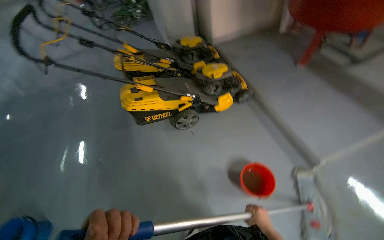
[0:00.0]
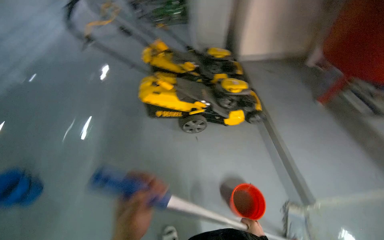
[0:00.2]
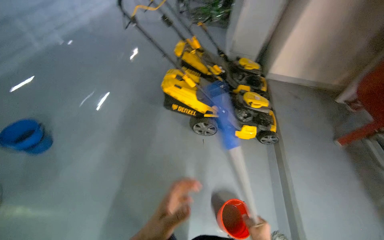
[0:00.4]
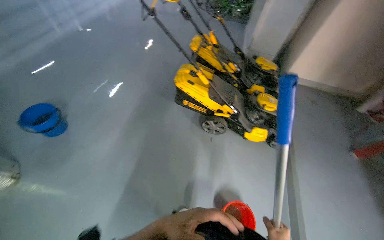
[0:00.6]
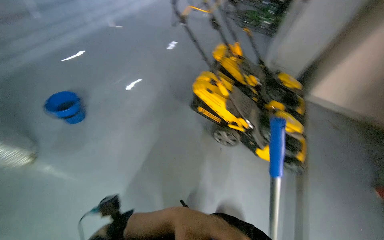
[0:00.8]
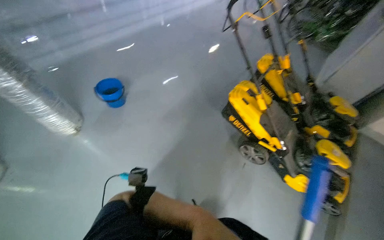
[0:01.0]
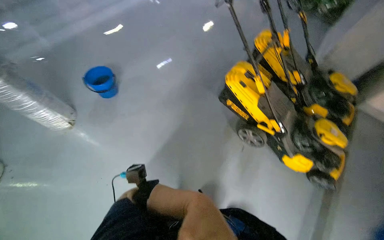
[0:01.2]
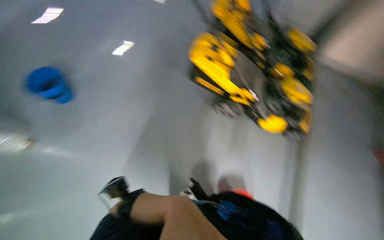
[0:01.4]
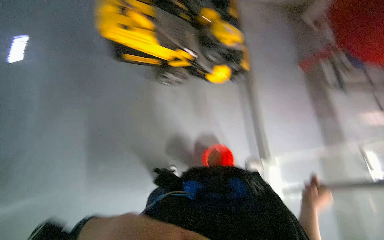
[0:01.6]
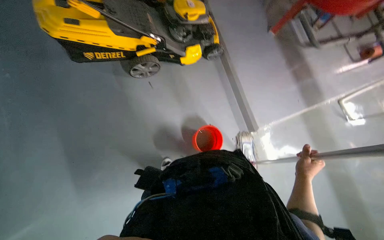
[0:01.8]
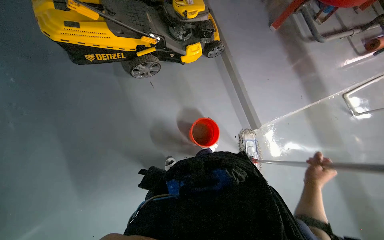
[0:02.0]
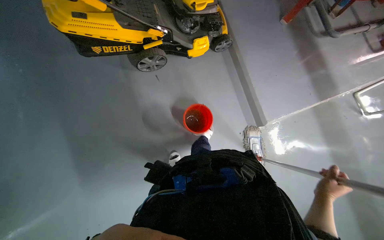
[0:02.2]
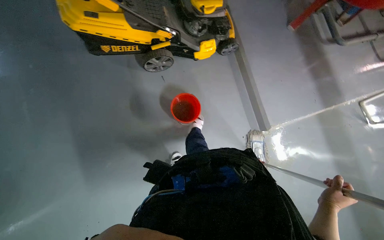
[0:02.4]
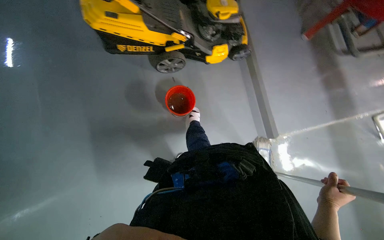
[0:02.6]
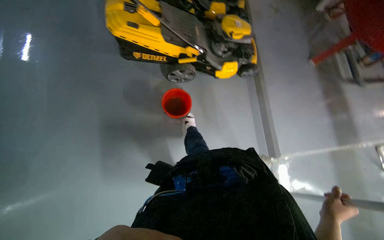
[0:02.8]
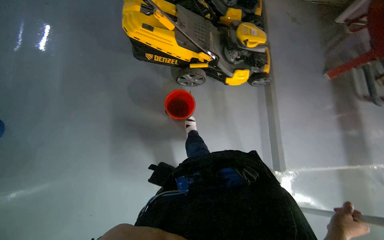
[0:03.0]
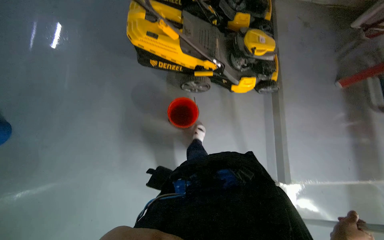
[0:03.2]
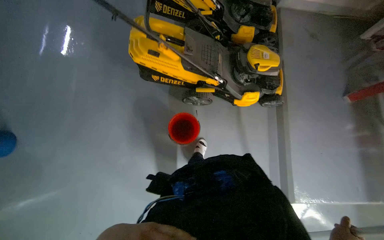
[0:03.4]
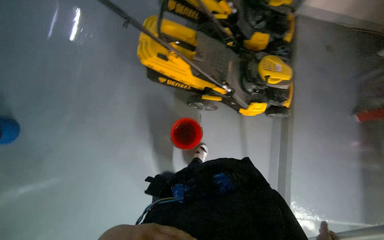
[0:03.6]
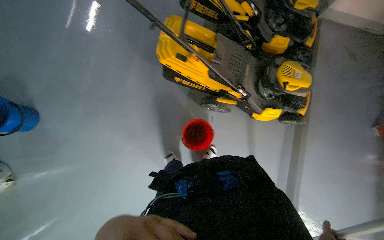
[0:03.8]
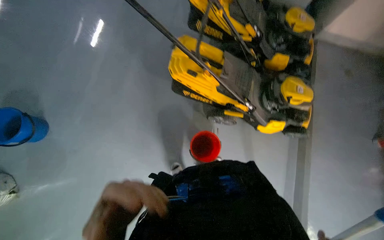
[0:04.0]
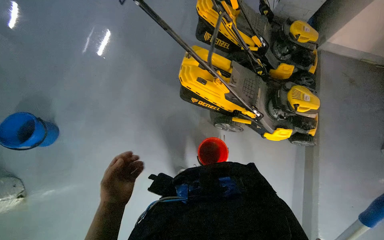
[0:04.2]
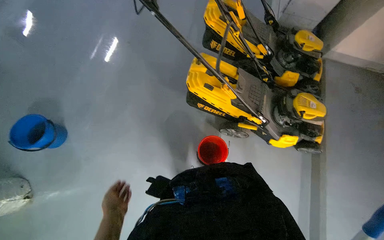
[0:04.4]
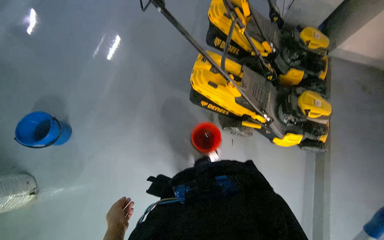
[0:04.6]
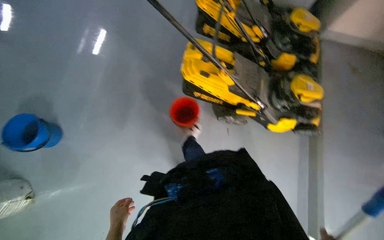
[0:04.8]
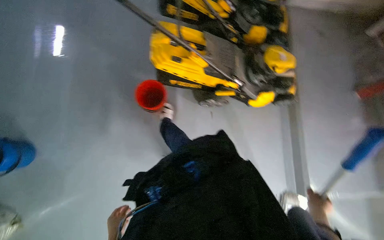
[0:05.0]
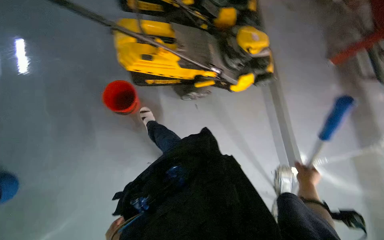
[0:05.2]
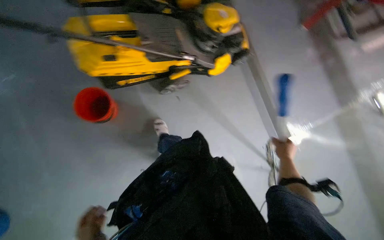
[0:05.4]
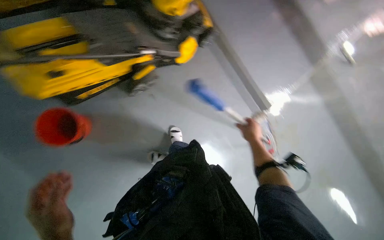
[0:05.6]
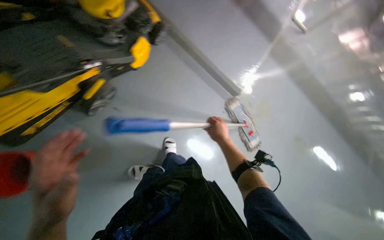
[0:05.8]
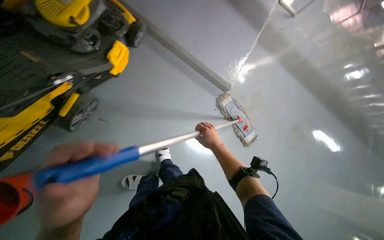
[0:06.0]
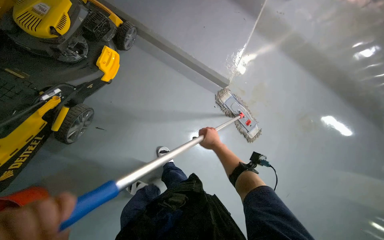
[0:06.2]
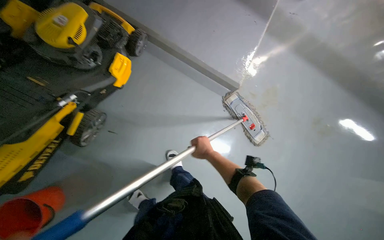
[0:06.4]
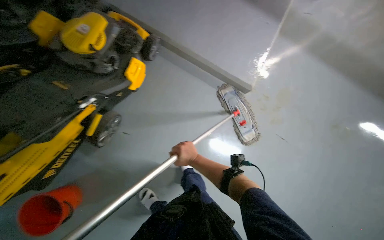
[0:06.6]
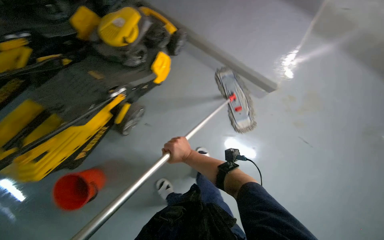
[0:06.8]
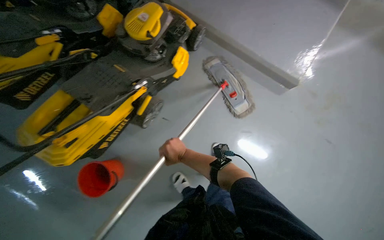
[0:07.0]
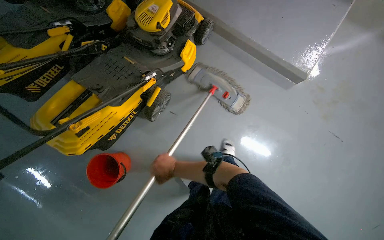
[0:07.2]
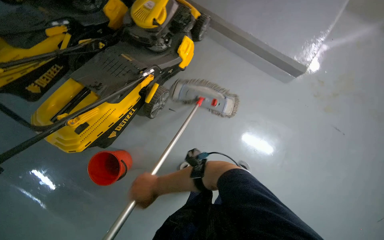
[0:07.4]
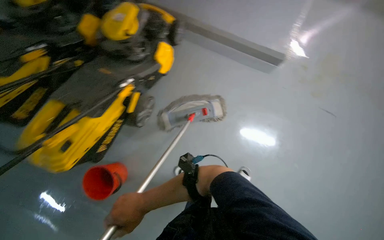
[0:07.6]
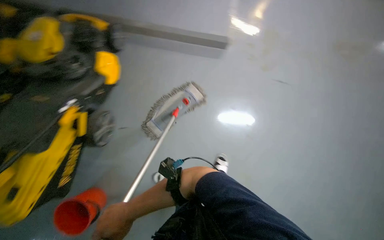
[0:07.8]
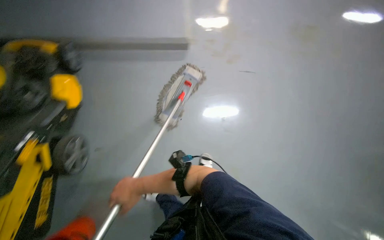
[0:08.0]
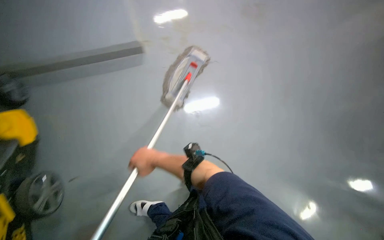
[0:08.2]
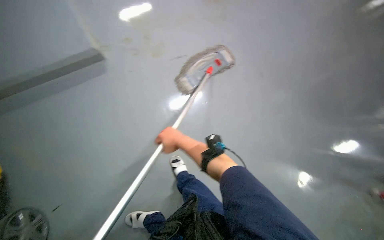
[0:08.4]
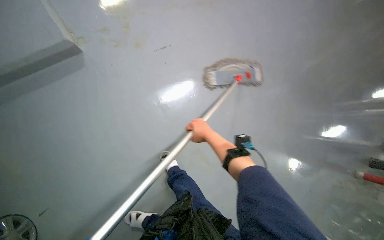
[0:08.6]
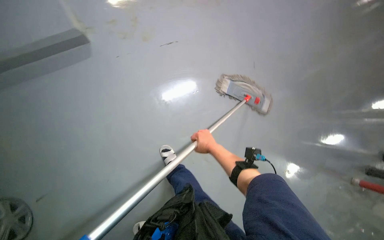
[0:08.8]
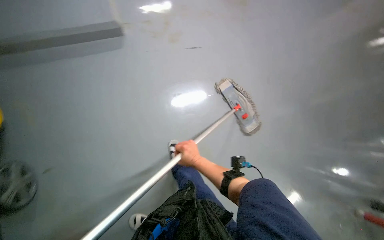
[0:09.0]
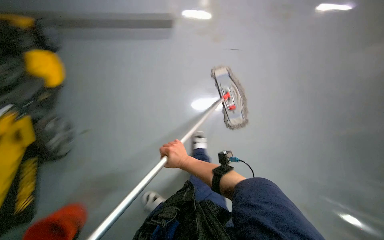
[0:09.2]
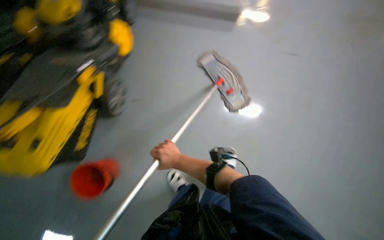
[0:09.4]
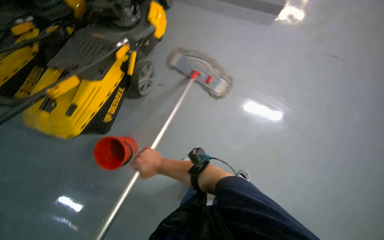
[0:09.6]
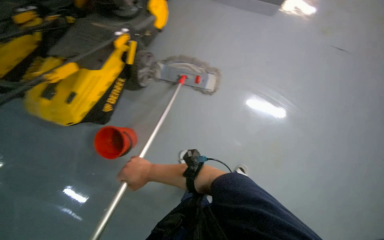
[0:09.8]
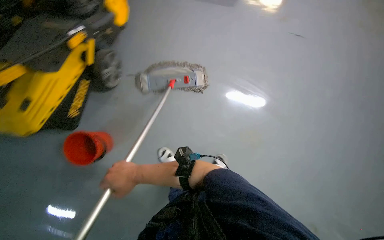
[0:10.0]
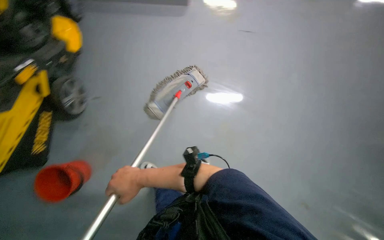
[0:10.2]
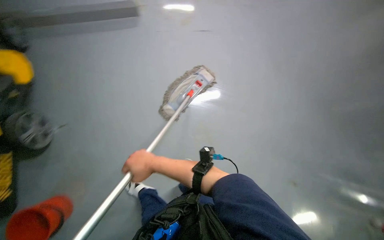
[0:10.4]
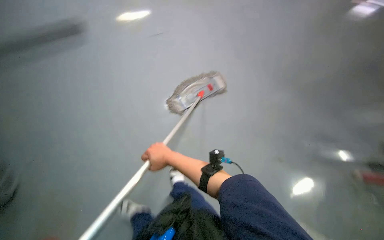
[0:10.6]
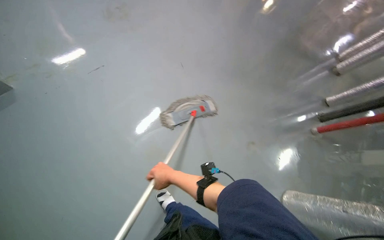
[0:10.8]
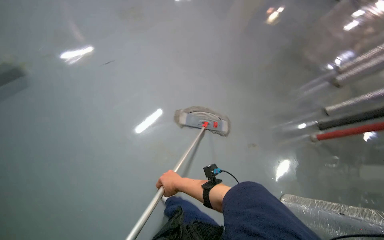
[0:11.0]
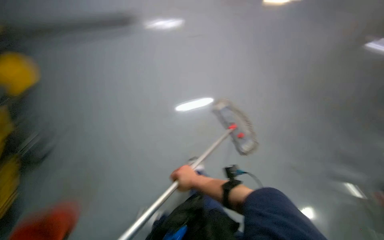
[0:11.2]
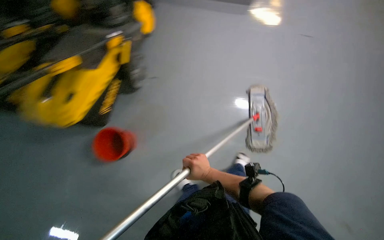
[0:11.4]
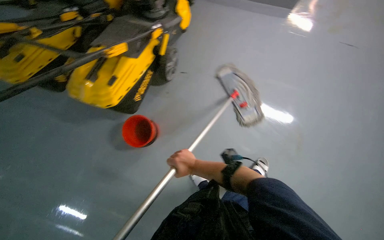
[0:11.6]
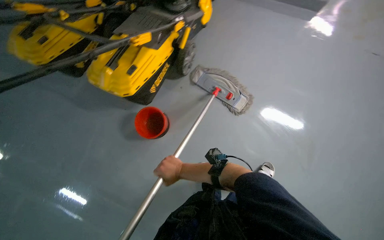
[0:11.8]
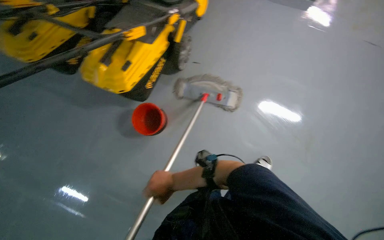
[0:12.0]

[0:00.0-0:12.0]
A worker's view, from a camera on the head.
Job: mopping floor.
The whole recording: Mopping floor. The worker mops the floor, occasionally wringing and adjusting the mop head.
0:00.0 to 0:01.6: The wearer looks some 20 degrees further downward.
0:04.4 to 0:06.0: The head travels roughly 40 cm. The head rotates approximately 75 degrees to the right. The view tilts some 25 degrees downward.
0:06.0 to 0:07.6: The view swings roughly 20 degrees to the left. The right hand moves to the left and down the picture, roughly 60 cm.
0:07.6 to 0:09.0: The wearer looks approximately 45 degrees further to the right.

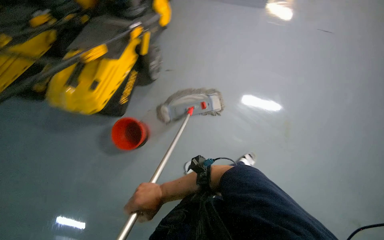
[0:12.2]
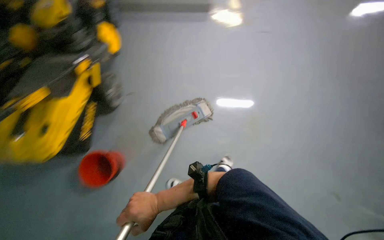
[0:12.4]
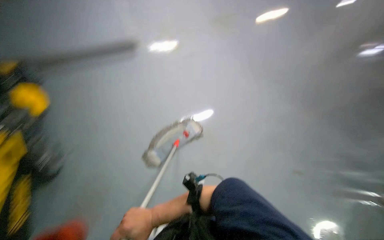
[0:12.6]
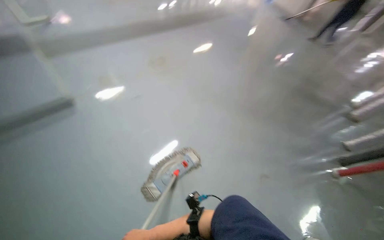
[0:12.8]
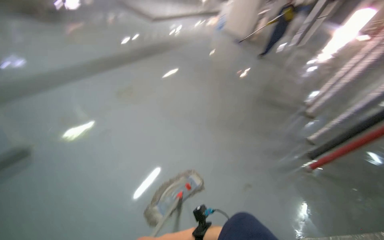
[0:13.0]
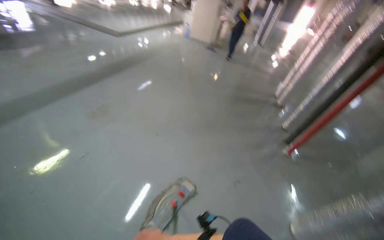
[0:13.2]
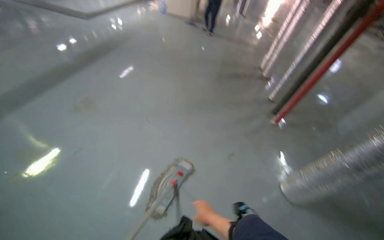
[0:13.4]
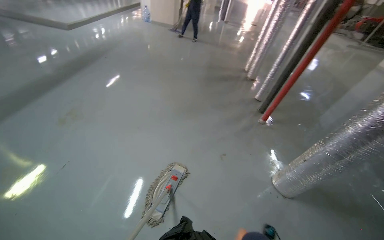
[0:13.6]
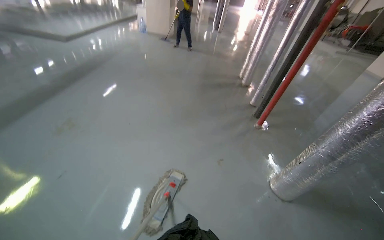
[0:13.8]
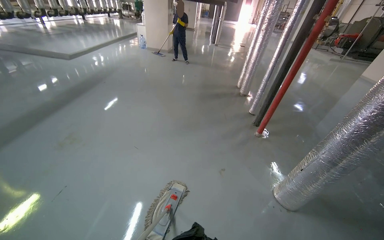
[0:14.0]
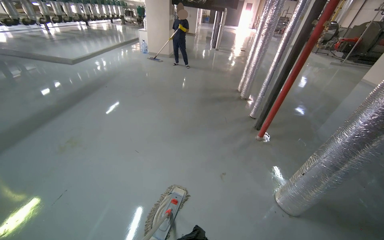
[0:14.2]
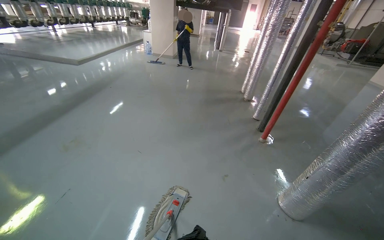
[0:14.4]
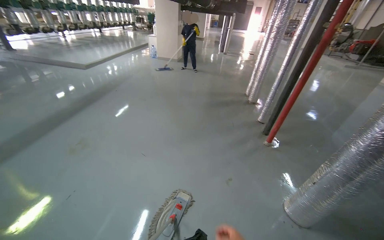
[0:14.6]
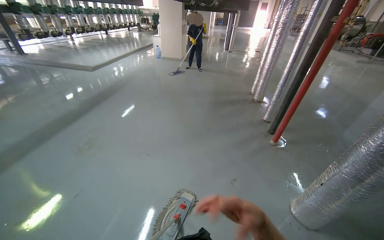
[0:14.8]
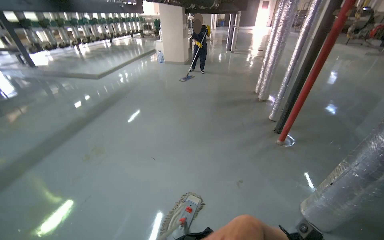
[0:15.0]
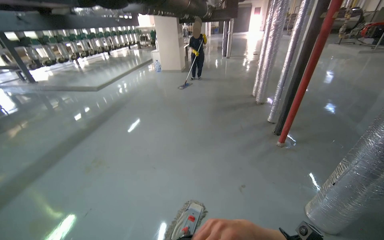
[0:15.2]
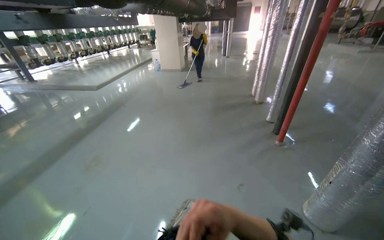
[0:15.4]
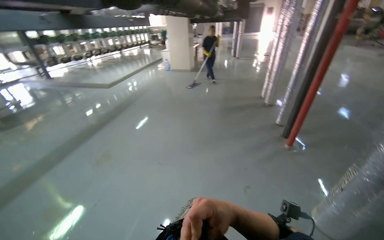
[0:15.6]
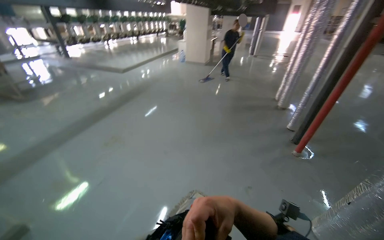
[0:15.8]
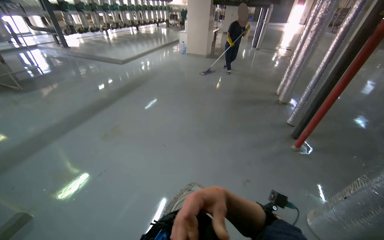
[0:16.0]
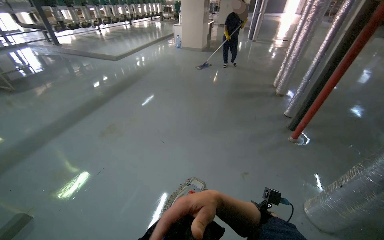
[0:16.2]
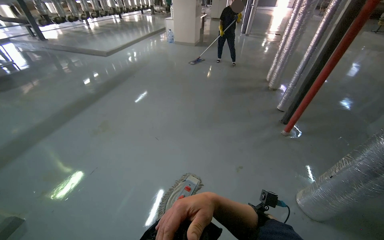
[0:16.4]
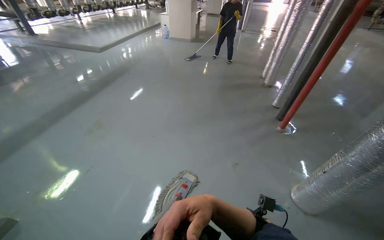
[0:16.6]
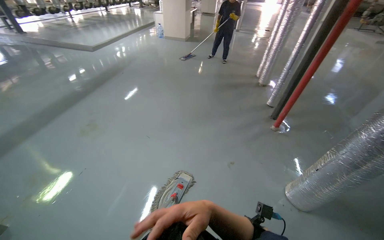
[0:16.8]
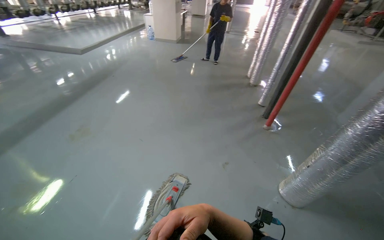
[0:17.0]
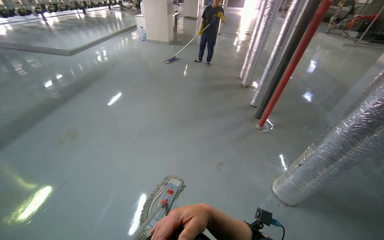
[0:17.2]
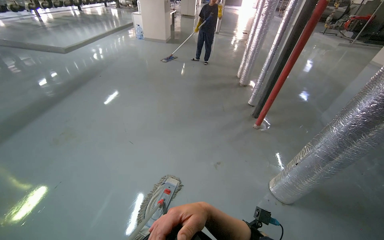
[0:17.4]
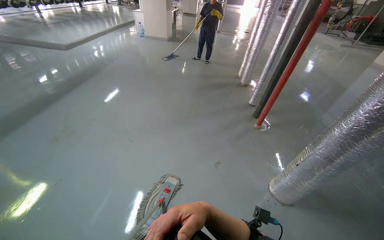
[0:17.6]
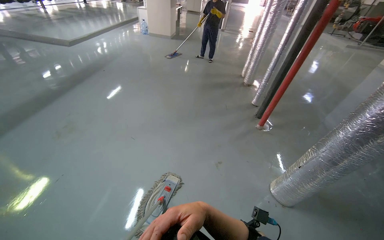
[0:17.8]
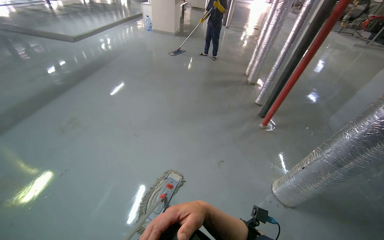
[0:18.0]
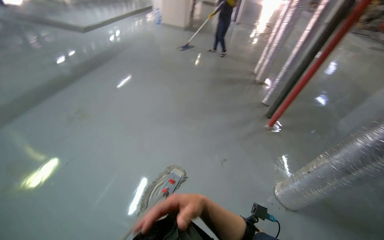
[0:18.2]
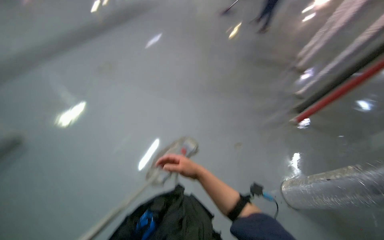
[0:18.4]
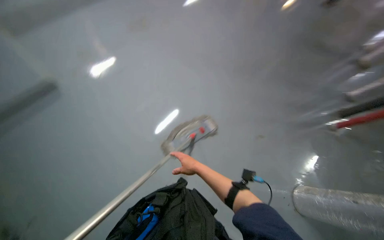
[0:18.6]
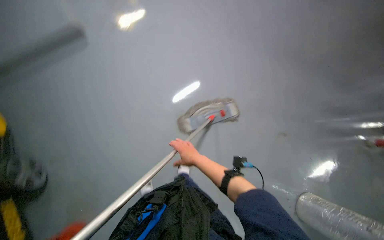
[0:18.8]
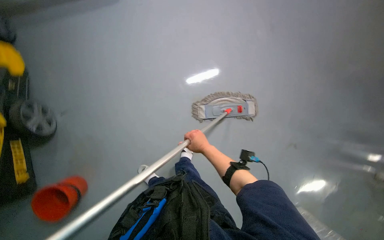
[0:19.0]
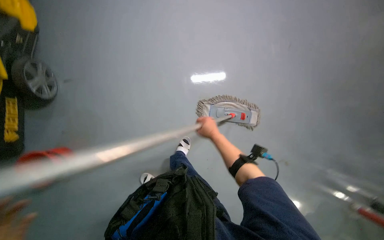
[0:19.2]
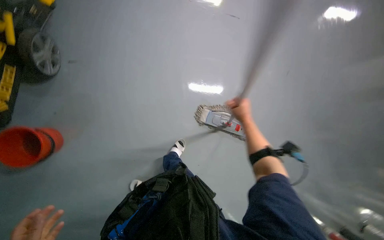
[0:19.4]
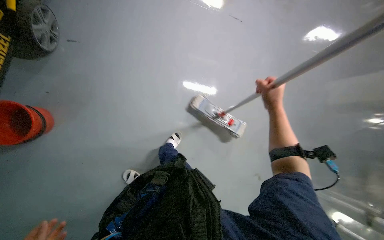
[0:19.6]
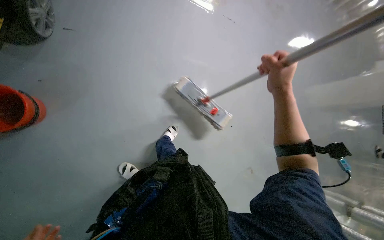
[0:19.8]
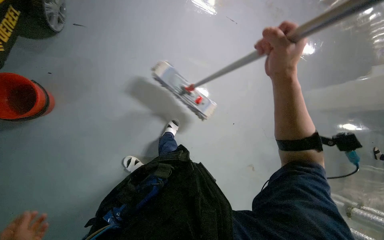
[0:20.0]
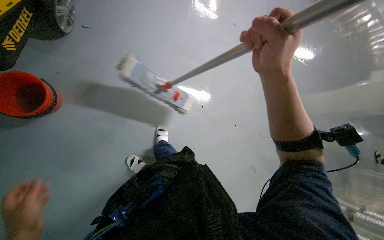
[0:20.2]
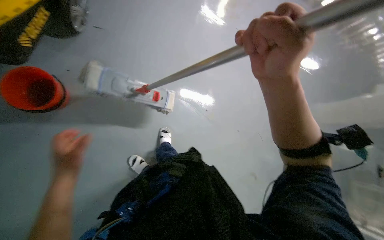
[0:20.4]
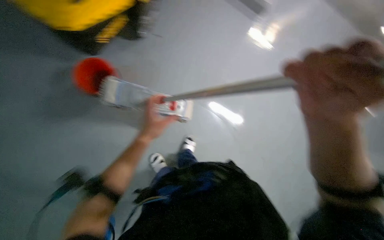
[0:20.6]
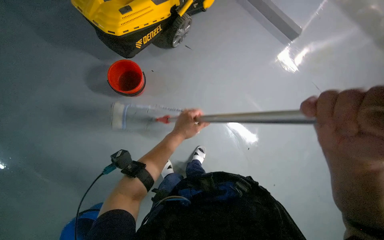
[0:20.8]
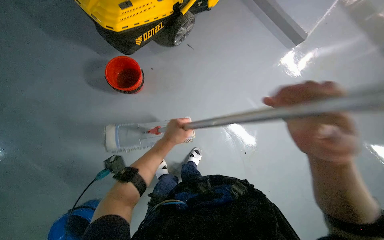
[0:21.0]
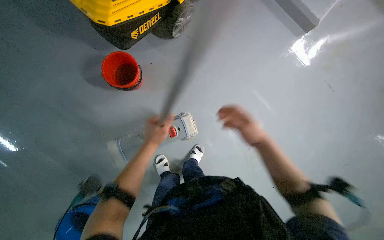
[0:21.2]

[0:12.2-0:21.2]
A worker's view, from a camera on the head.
Job: mopping floor.
The whole recording: Mopping floor. The worker mops the floor, occasionally wringing and adjusting the mop head.
0:12.2 to 0:13.8: The head rotates approximately 60 degrees to the right. The view tips upward by about 15 degrees.
0:18.2 to 0:19.8: The wearer looks about 85 degrees further to the left. The wearer looks approximately 40 degrees further downward.
0:19.8 to 0:21.2: The right hand goes nearer to the camera and returns, approximately 20 cm each way.
